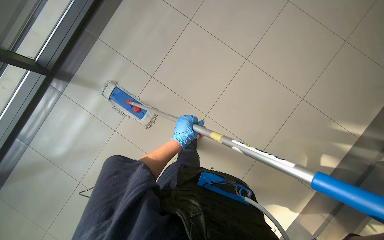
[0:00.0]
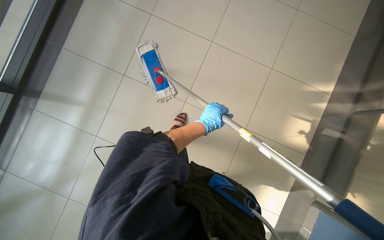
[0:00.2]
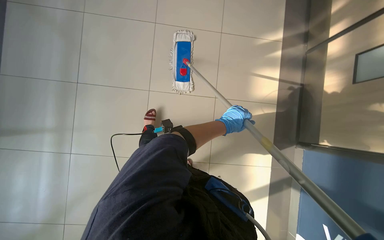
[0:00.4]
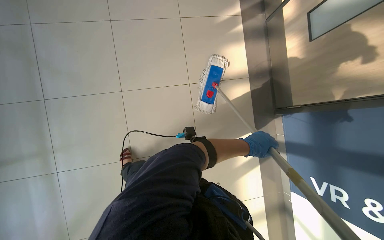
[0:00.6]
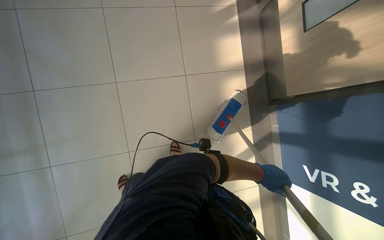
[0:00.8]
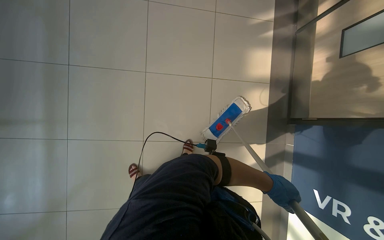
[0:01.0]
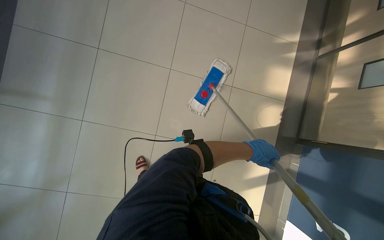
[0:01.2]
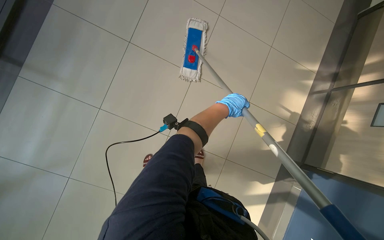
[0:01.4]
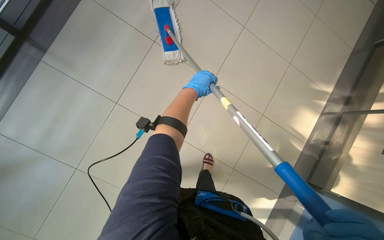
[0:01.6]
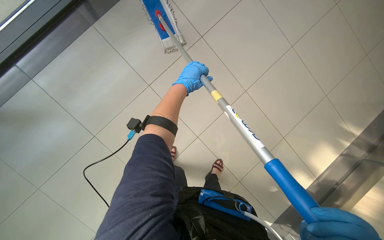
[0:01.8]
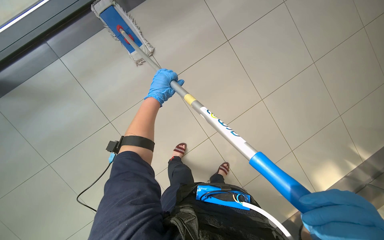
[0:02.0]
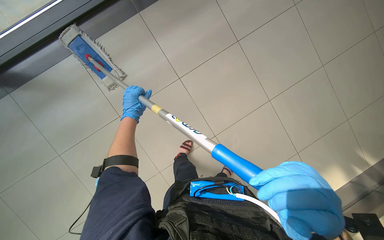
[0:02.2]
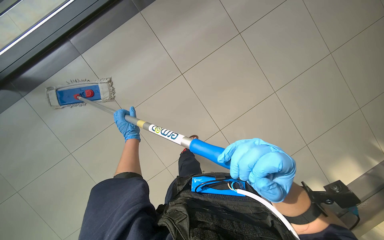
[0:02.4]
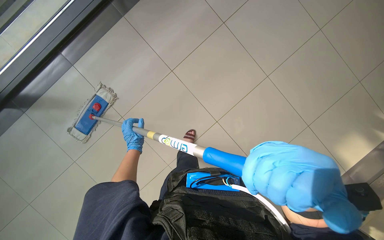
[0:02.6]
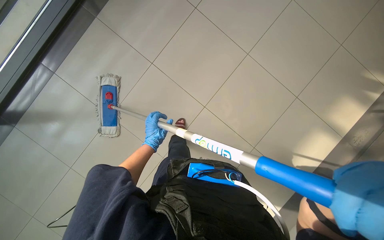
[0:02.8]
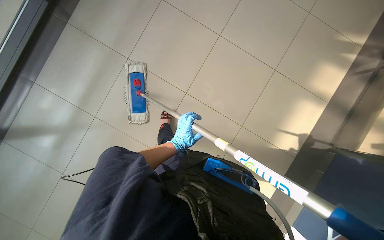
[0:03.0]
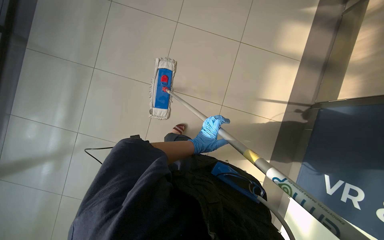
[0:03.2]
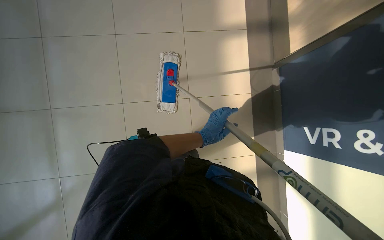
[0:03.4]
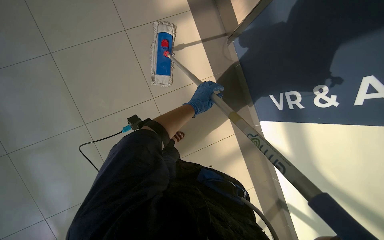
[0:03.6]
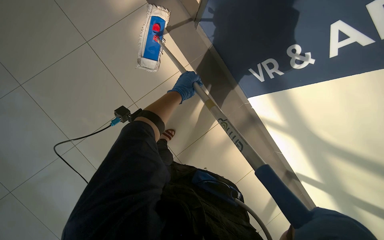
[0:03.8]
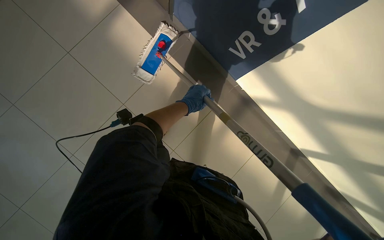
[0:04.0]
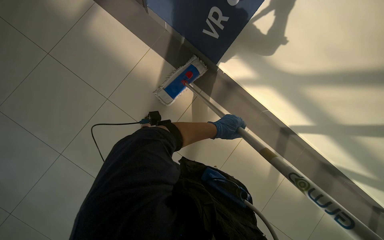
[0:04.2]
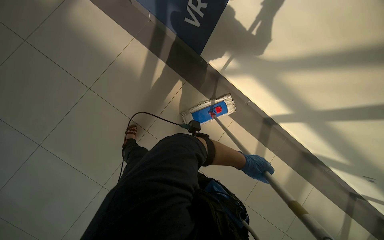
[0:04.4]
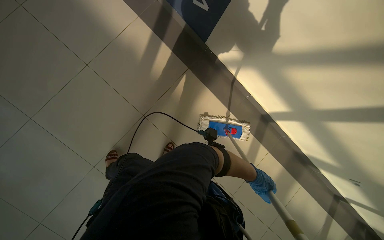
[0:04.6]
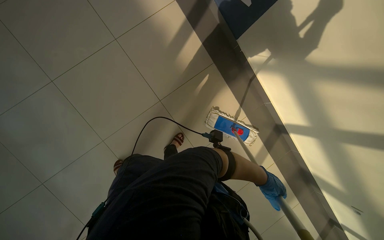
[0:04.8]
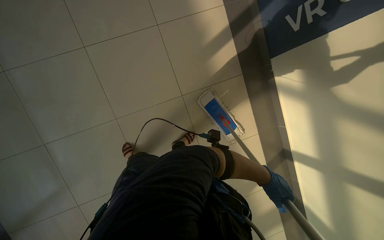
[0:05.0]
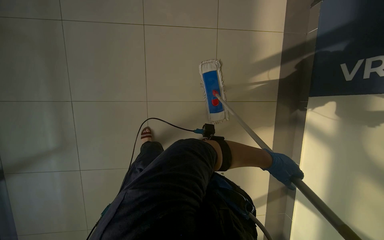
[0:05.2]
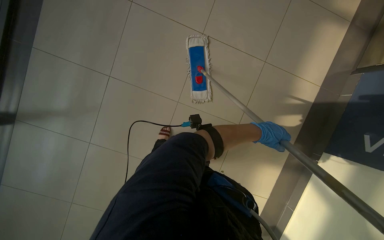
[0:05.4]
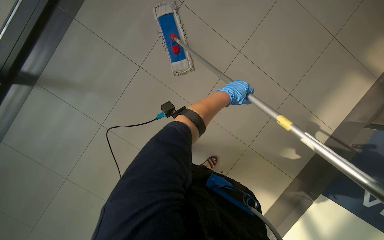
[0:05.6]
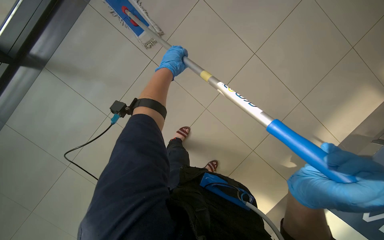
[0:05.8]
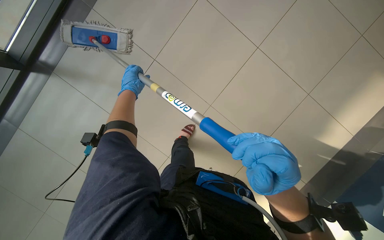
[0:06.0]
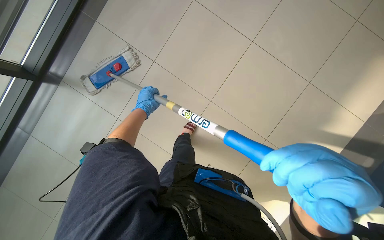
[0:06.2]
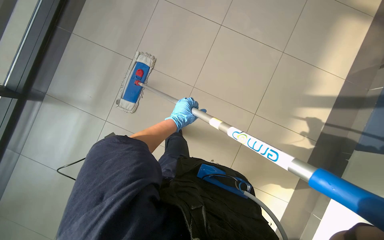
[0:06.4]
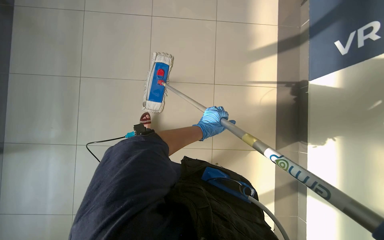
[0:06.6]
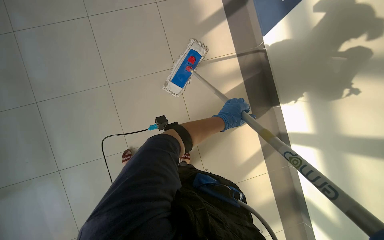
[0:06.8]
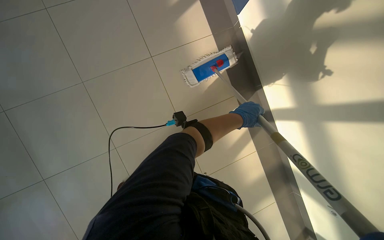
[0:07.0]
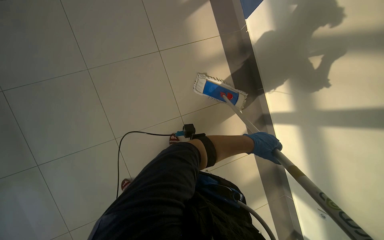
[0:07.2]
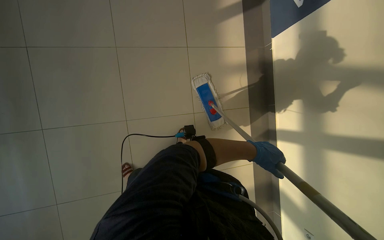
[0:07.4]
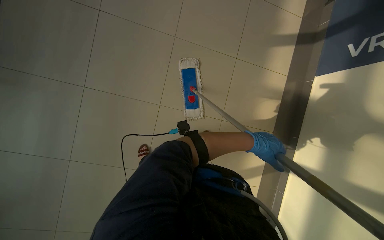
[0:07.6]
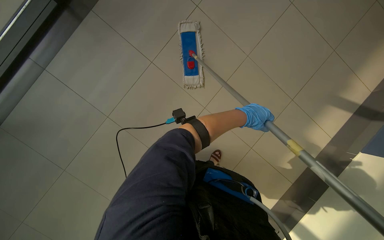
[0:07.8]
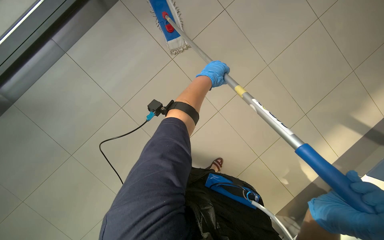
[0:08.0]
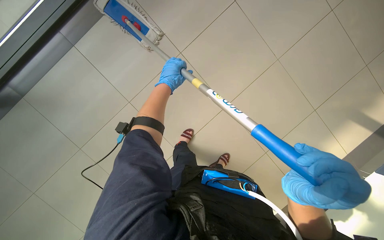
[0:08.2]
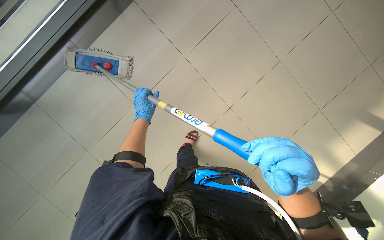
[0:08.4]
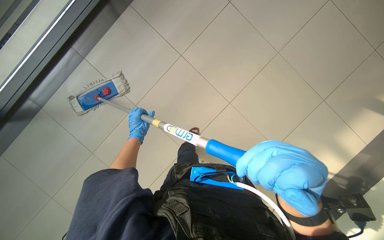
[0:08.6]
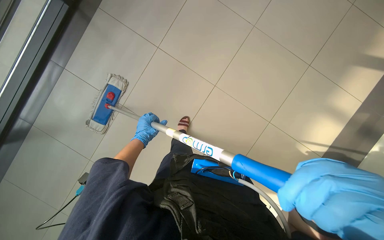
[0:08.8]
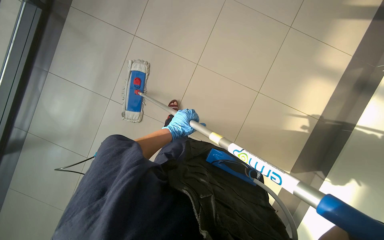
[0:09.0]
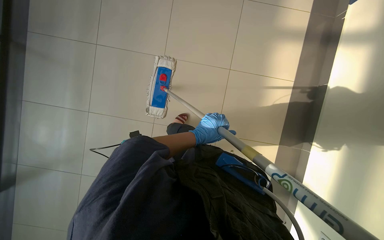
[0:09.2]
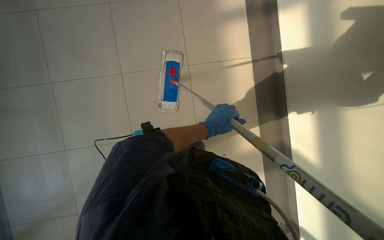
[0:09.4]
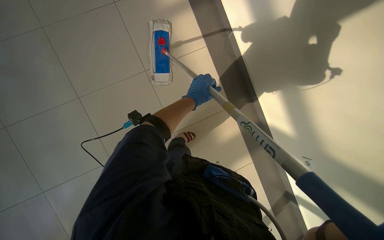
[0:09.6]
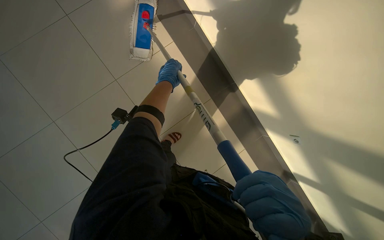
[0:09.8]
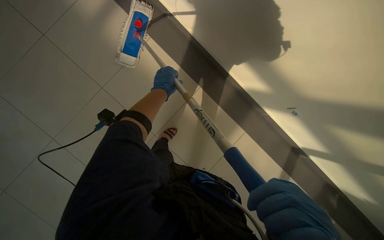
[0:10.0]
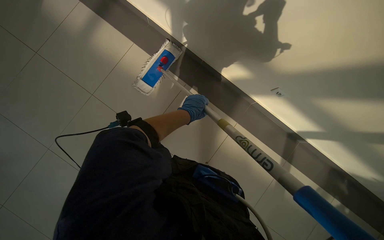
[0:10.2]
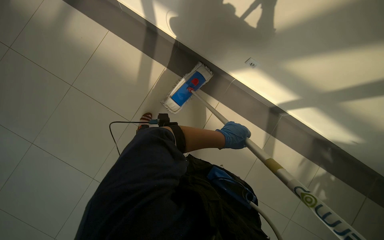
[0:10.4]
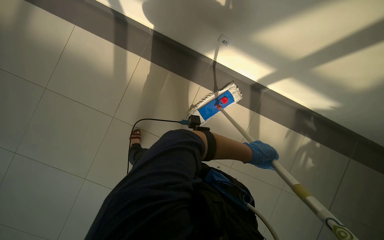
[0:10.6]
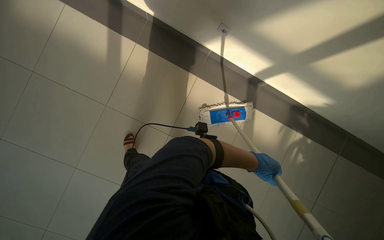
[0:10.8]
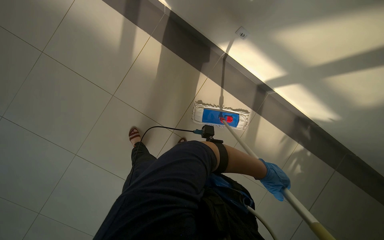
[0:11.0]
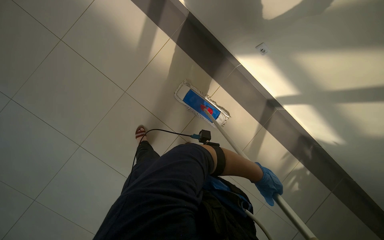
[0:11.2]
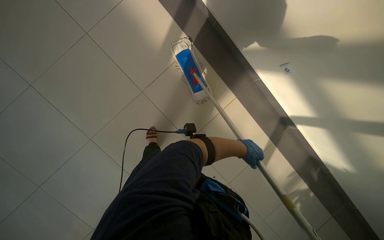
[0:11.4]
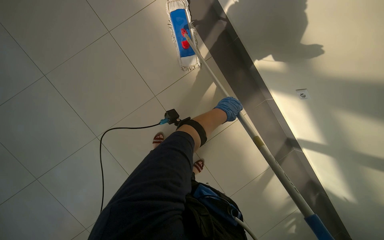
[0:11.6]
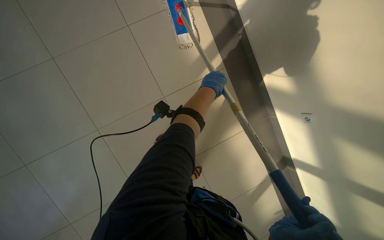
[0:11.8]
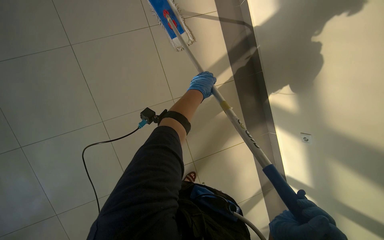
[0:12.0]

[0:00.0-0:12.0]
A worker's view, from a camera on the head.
Job: mopping floor.
The whole recording: Mopping hallway floor. The worker continues mopping the tiled floor in the hallway.
0:00.0 to 0:01.6: The scene turns approximately 30 degrees clockwise in the picture.
0:04.4 to 0:06.0: The wearer moves some 40 cm. The scene turns approximately 75 degrees clockwise in the picture.
0:06.0 to 0:07.6: The left hand heads to the right and down the picture, covering roughly 60 cm.
0:07.6 to 0:09.0: The left hand goes roughly 50 cm to the left.
0:09.0 to 0:10.4: The view tilts approximately 15 degrees downward. The left hand goes about 35 cm to the right.
0:10.4 to 0:12.0: Everything in view rotates roughly 40 degrees clockwise.

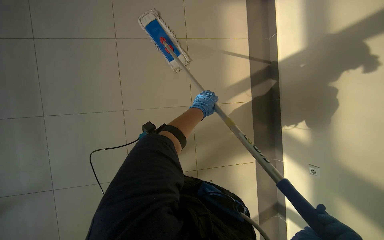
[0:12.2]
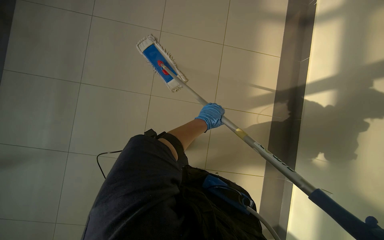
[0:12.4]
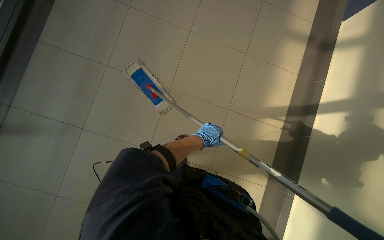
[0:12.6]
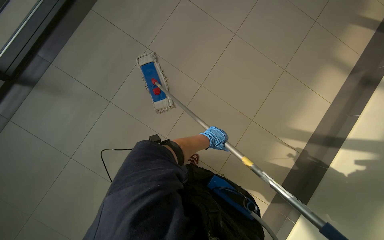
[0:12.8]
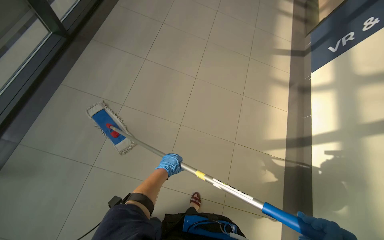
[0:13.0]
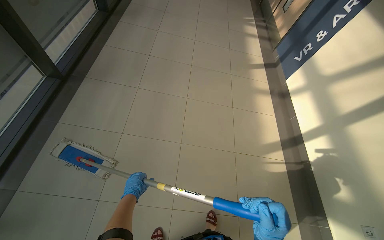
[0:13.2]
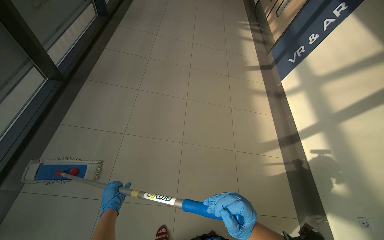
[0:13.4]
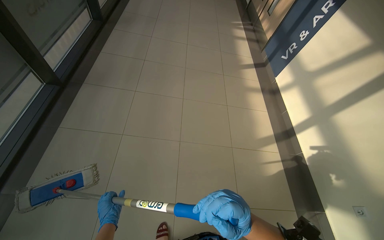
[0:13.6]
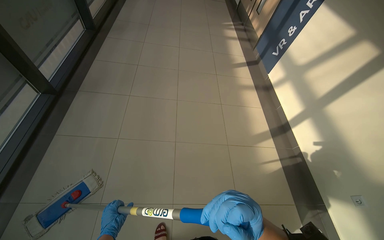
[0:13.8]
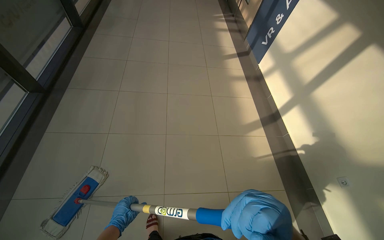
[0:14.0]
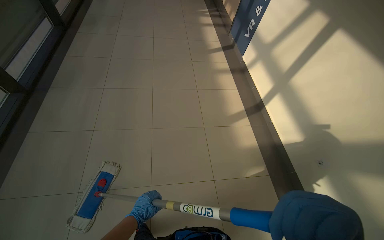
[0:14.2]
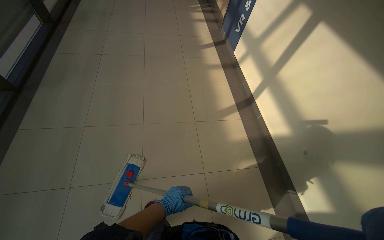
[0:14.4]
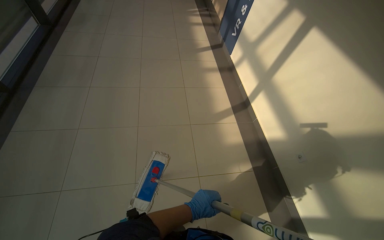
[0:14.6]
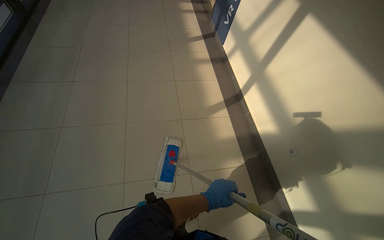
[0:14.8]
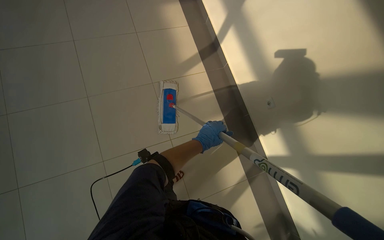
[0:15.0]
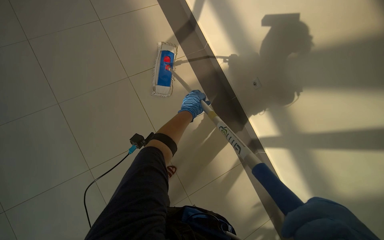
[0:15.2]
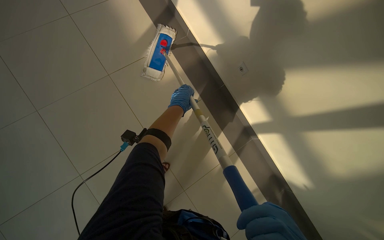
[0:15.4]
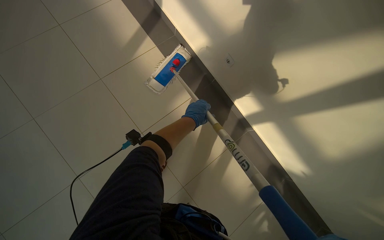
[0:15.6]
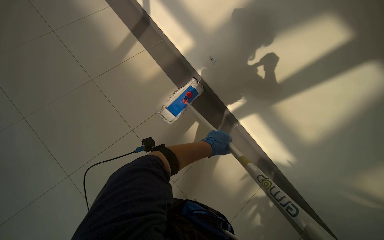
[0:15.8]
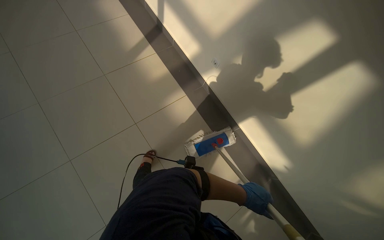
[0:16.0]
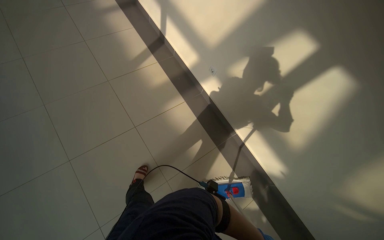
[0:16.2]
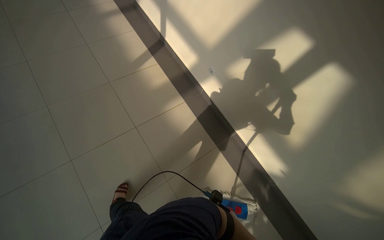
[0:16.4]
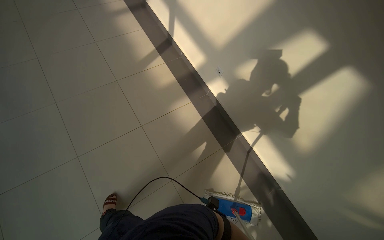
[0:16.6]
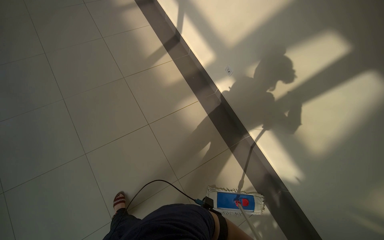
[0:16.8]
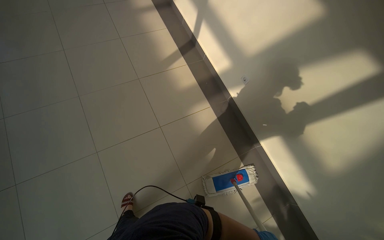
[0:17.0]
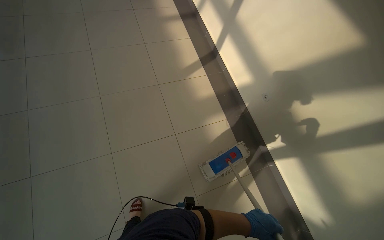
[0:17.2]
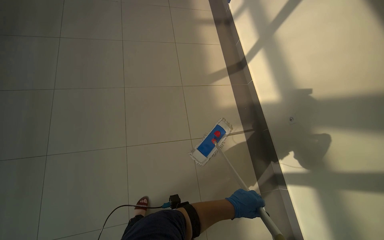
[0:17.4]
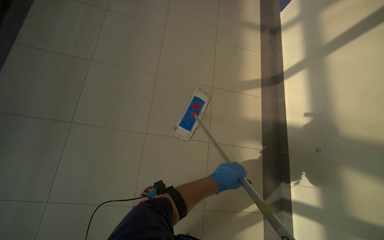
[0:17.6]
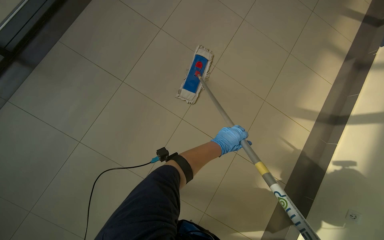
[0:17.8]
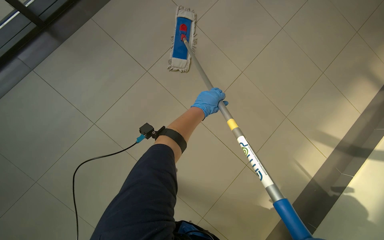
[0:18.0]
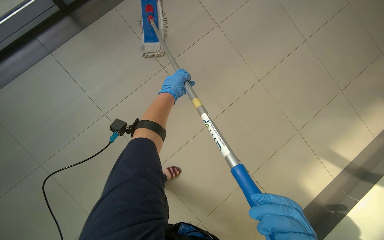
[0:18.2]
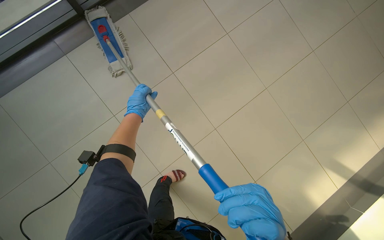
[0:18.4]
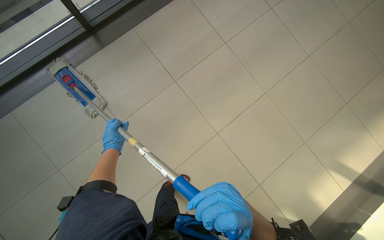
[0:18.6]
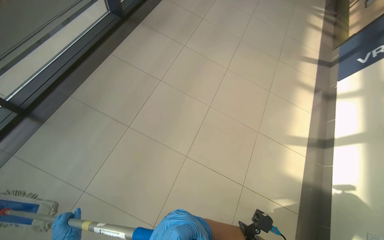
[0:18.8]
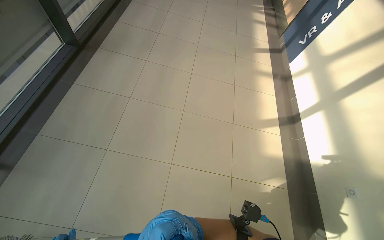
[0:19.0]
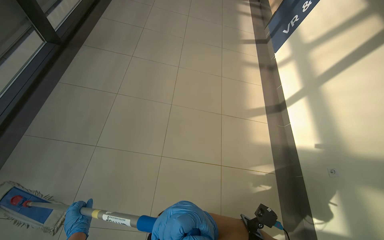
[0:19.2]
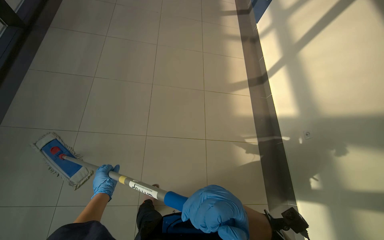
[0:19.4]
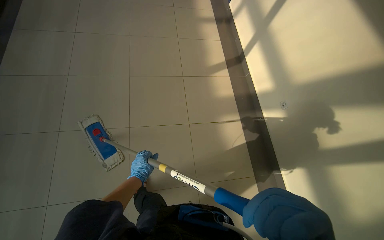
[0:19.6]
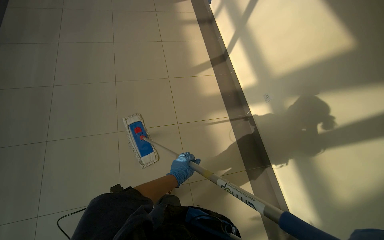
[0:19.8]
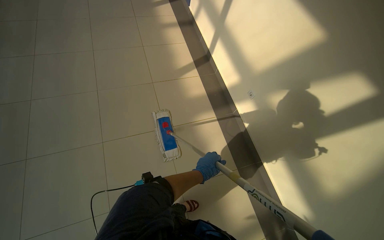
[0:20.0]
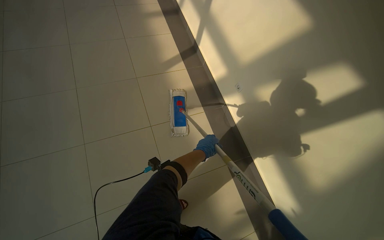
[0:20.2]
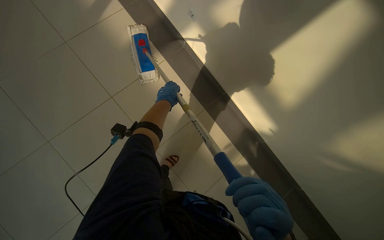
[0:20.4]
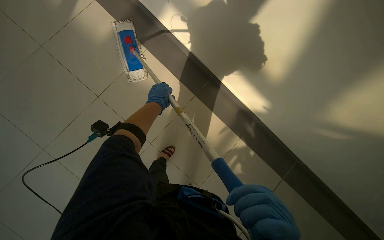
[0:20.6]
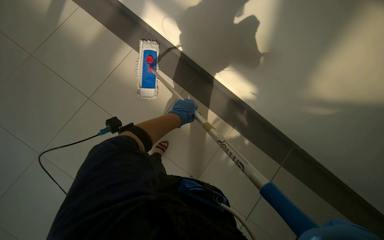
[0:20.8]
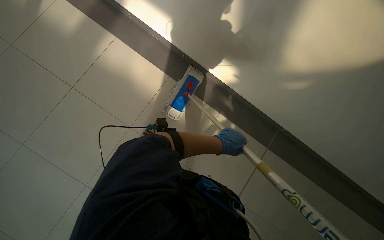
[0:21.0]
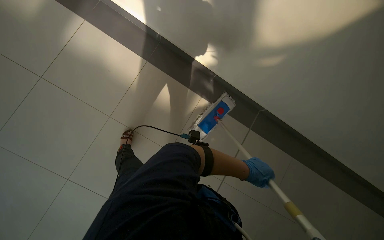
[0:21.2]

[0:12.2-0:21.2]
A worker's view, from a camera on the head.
Job: mopping floor.
The whole recording: Mopping hallway floor. The worker continues mopping the tiled floor in the hallway.
0:12.2 to 0:13.8: The camera pitches upward, by some 25 degrees.
0:13.8 to 0:15.2: The camera is carried to the right, some 60 cm. The camera pitches downward, by some 20 degrees.
0:16.6 to 0:18.2: The camera travels roughly 50 cm. The wearer's head swings some 45 degrees to the left.
0:18.2 to 0:19.8: The head rotates about 25 degrees to the right.
0:19.8 to 0:21.2: The left hand swings left and right, some 35 cm each way, with 2 reversals.
